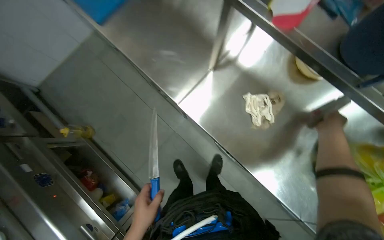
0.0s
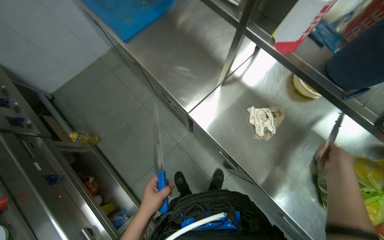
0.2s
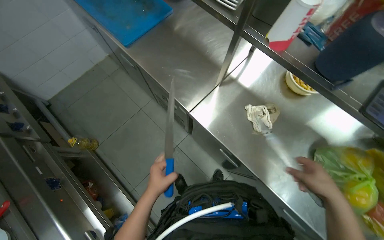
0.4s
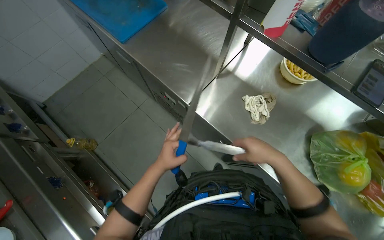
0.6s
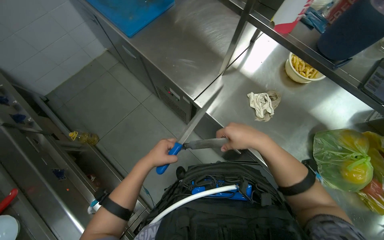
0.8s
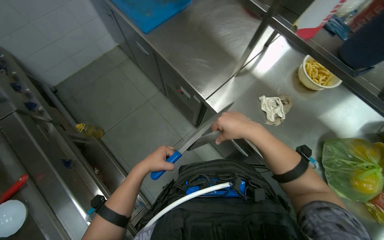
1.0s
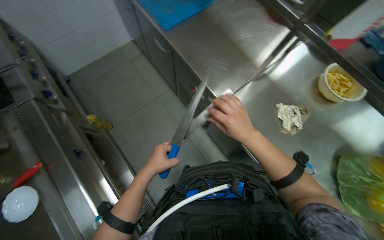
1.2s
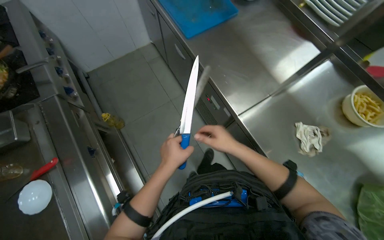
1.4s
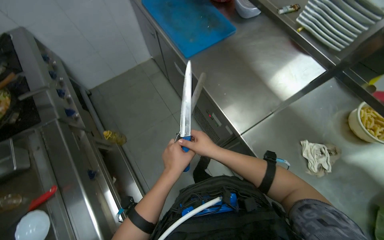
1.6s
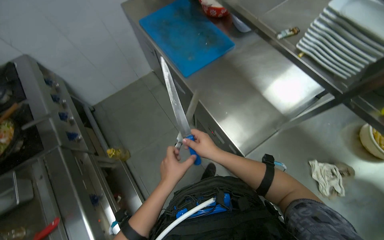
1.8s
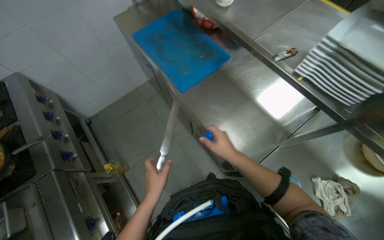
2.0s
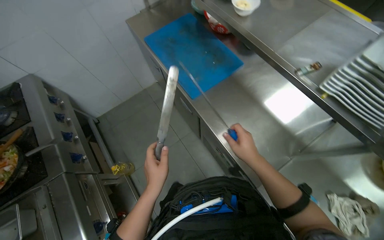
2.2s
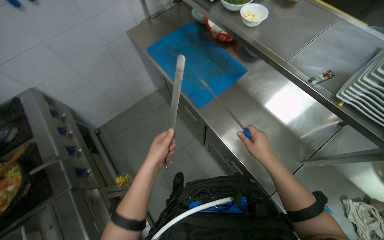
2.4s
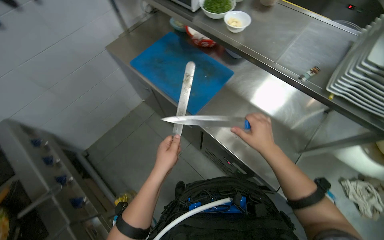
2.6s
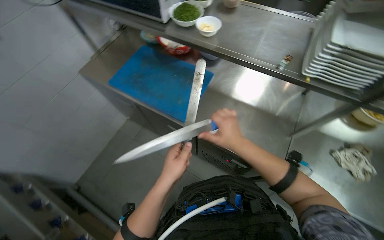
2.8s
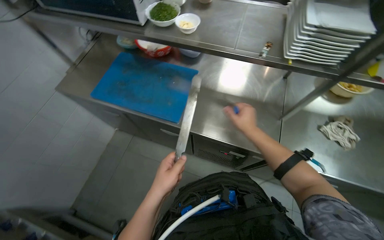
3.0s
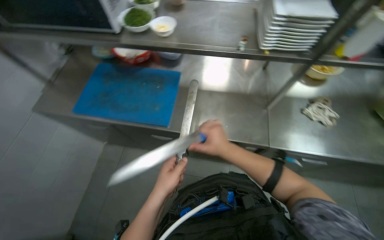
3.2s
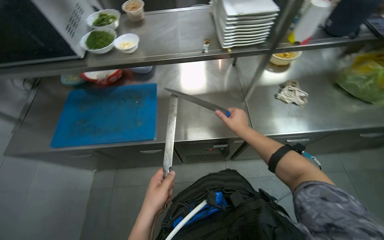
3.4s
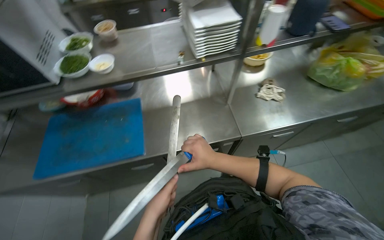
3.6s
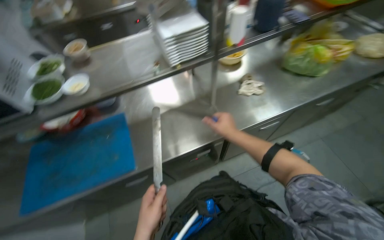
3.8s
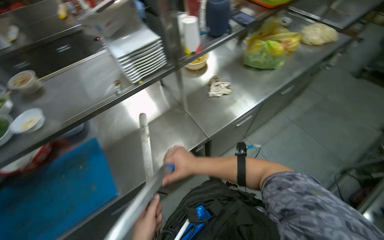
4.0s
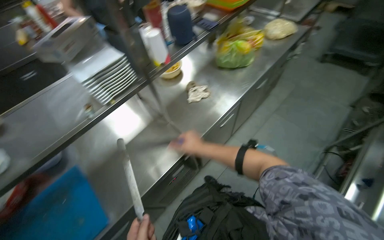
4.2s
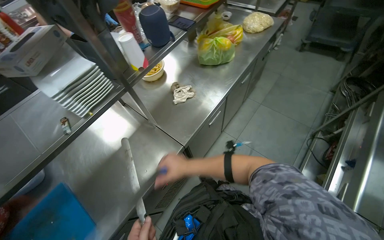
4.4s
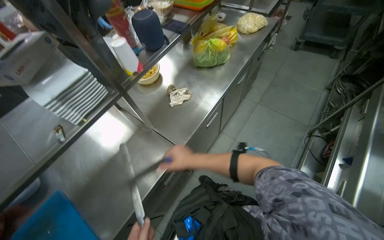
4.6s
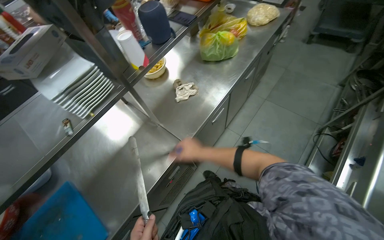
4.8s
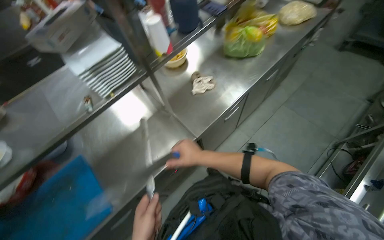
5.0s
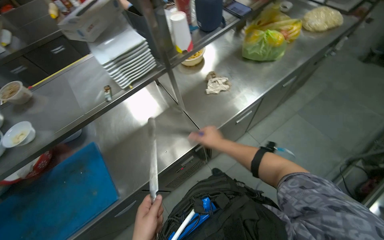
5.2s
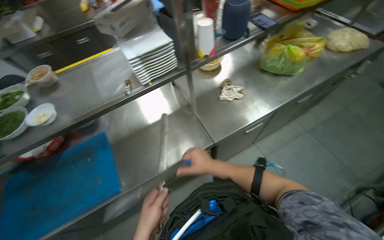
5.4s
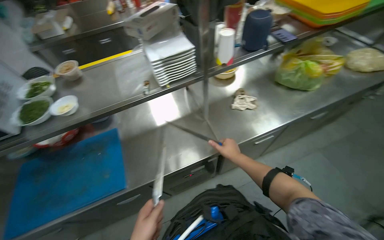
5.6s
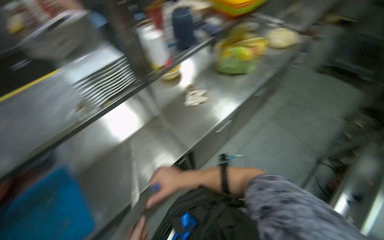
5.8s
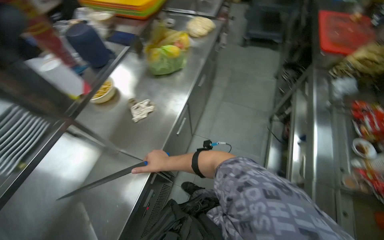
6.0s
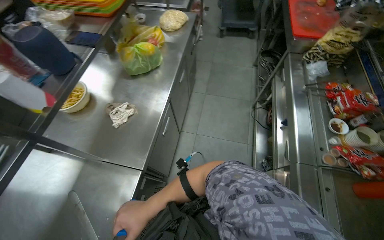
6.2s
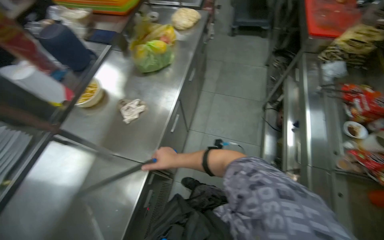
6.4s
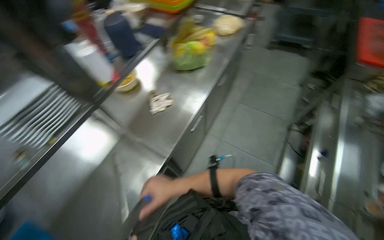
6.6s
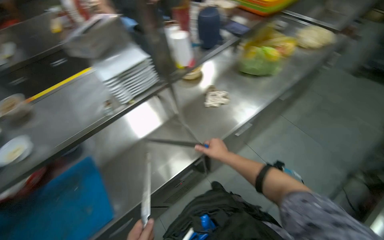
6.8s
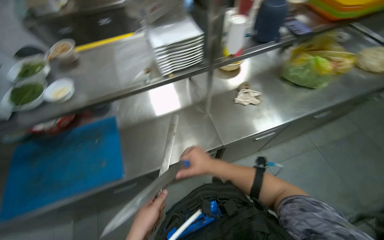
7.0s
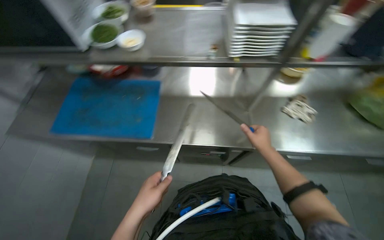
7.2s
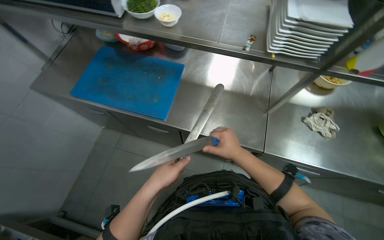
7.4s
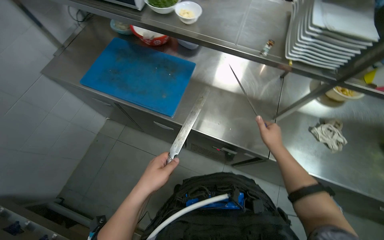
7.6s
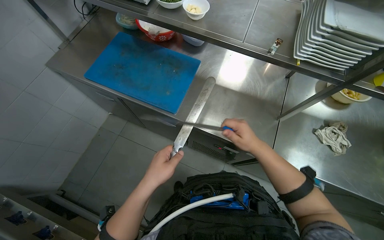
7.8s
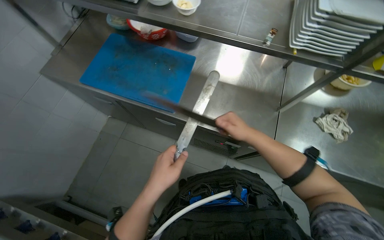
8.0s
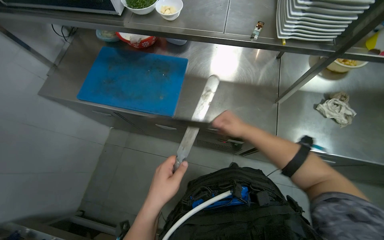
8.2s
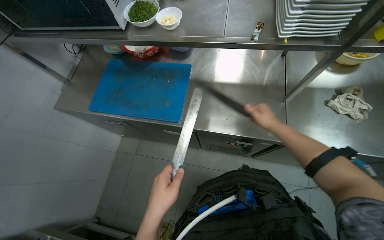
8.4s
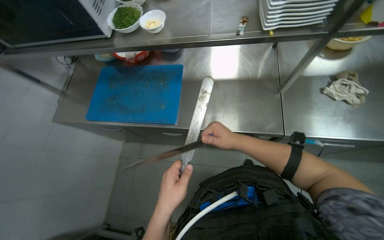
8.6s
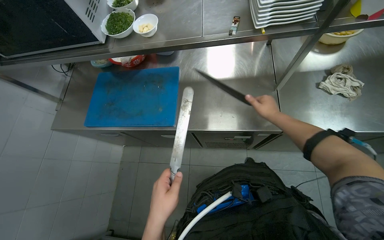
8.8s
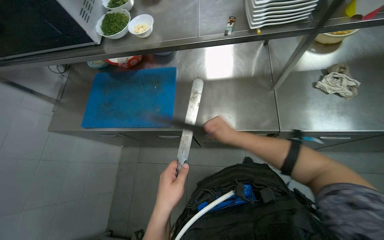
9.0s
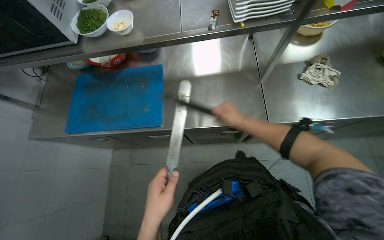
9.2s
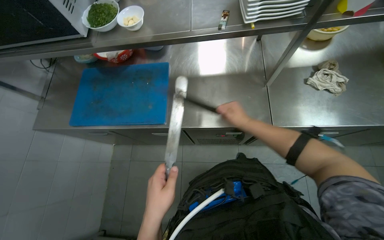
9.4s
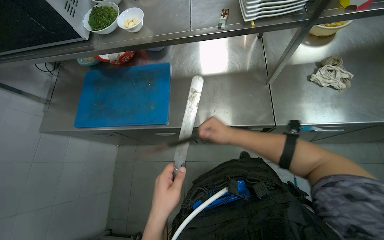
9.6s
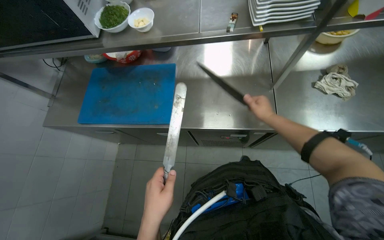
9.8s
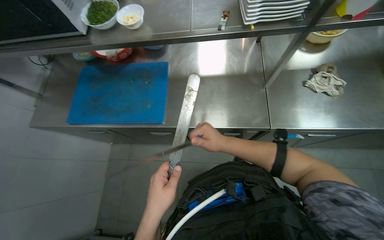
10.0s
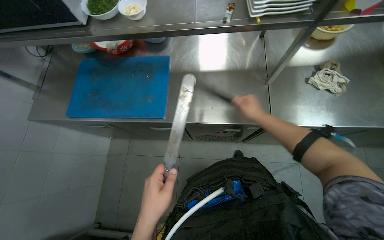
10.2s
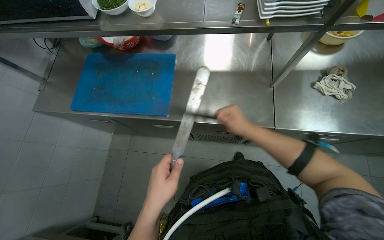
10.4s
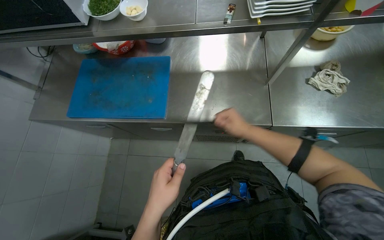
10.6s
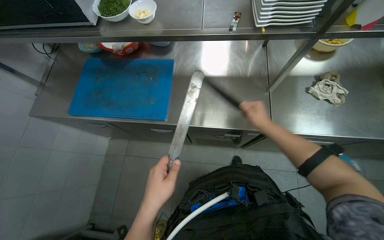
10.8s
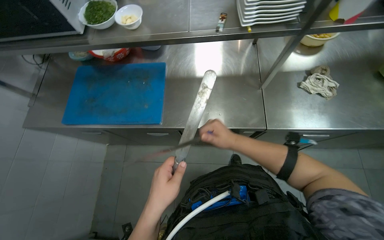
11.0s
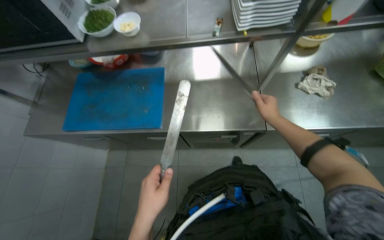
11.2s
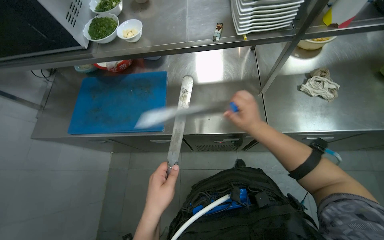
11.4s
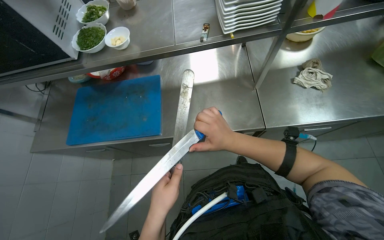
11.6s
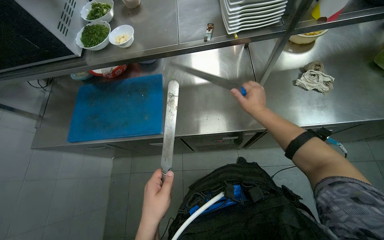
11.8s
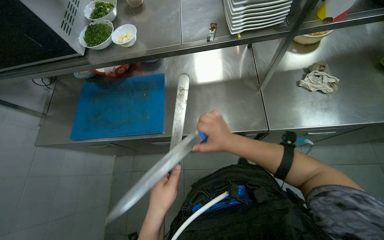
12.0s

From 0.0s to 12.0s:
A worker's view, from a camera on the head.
Job: preparing food.
The whole recording: Sharpening knife with steel. The worker sharpens a knife using a sharpening steel.
From 0.0s to 1.6s: The wearer looks approximately 10 degrees further upward. The right hand moves to the left, about 60 cm, while the left hand moves up the picture, approximately 15 cm.
From 1.6s to 3.0s: The wearer's head swings about 40 degrees to the right.
From 3.0s to 4.4s: The wearer looks some 70 degrees further to the right.
From 6.0s to 7.6s: The wearer looks about 90 degrees further to the left. The view tilts some 15 degrees downward.
From 7.6s to 9.0s: The right hand swings left and right, approximately 15 cm each way, with 4 reversals.
From 9.0s to 10.4s: The right hand goes left and right, about 15 cm each way, reversing 2 times.
From 10.4s to 12.0s: The right hand moves left and right over about 15 cm, changing direction 5 times.

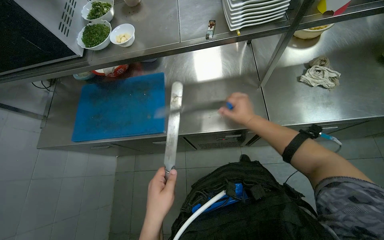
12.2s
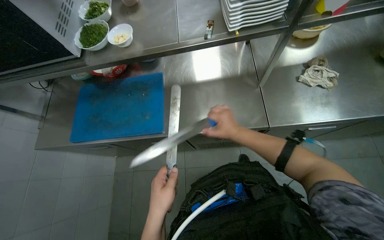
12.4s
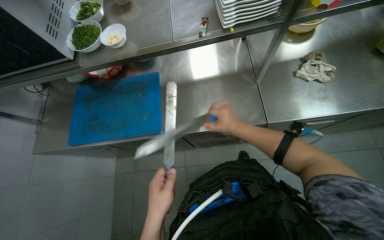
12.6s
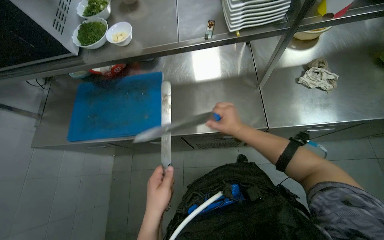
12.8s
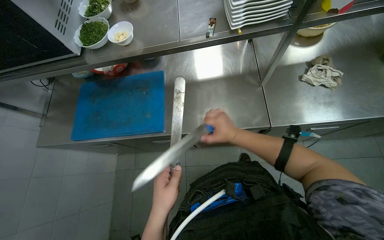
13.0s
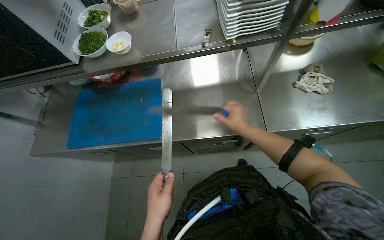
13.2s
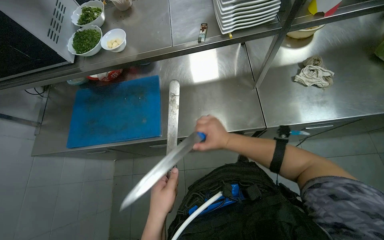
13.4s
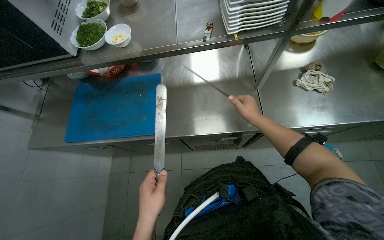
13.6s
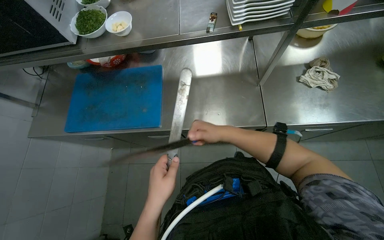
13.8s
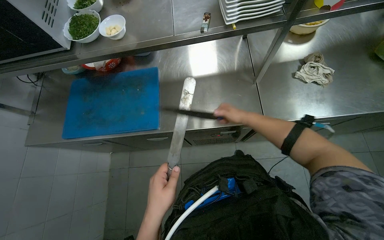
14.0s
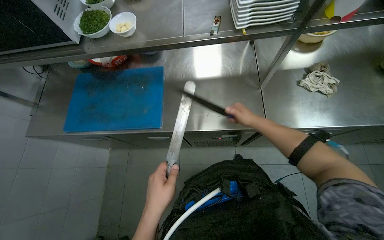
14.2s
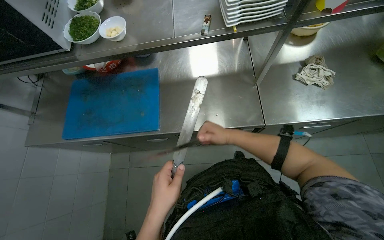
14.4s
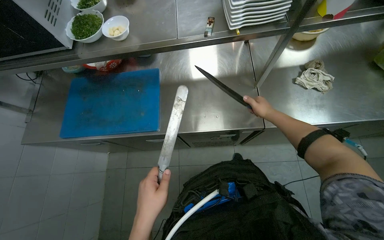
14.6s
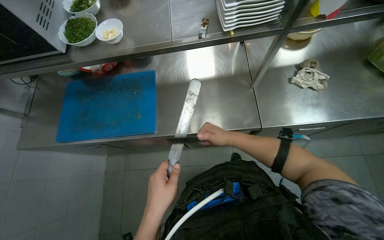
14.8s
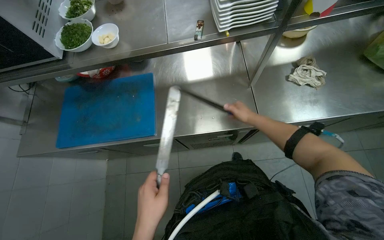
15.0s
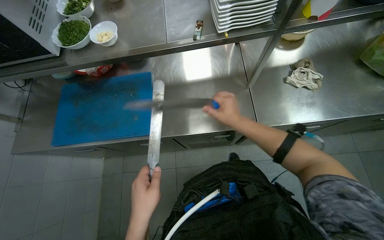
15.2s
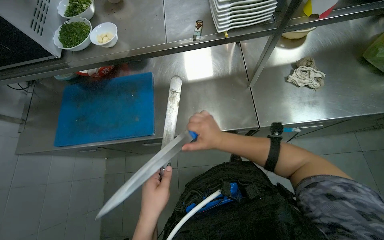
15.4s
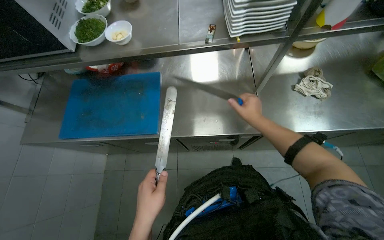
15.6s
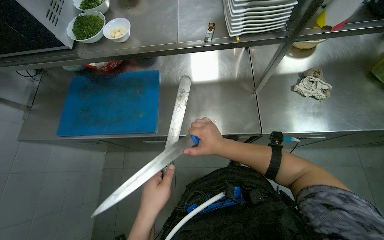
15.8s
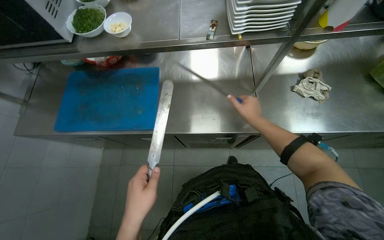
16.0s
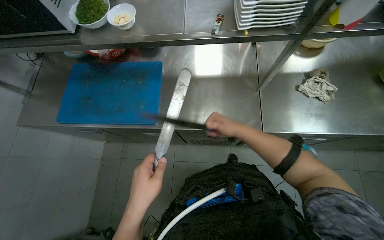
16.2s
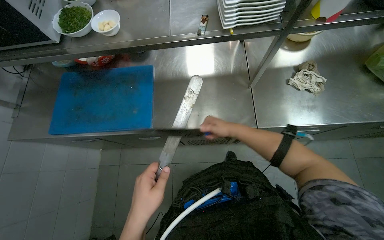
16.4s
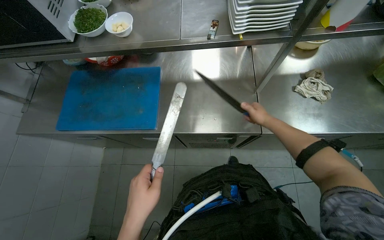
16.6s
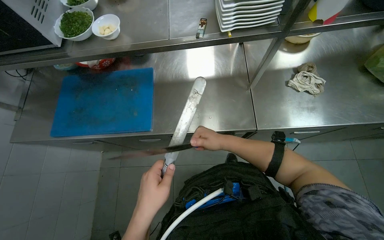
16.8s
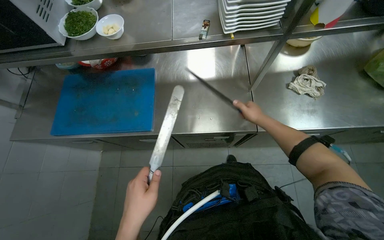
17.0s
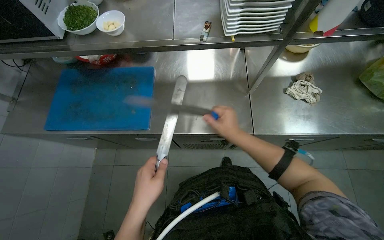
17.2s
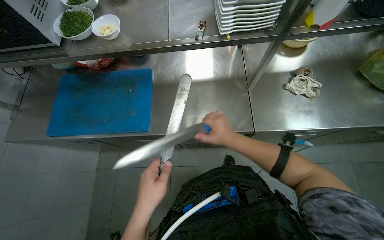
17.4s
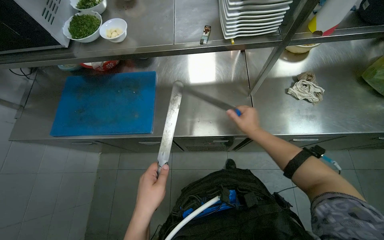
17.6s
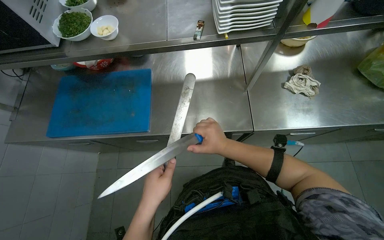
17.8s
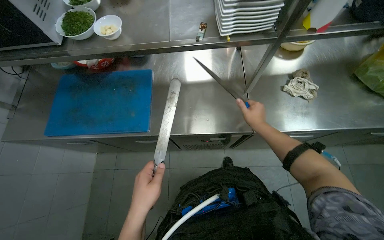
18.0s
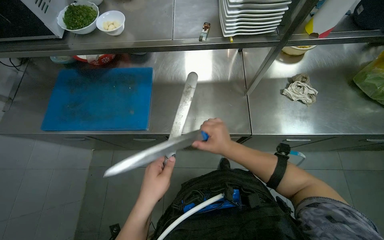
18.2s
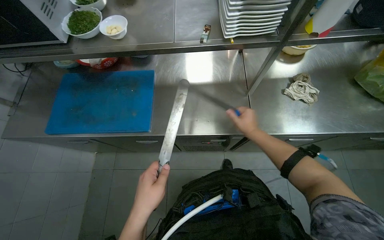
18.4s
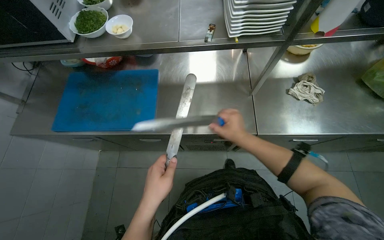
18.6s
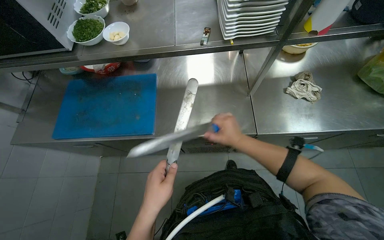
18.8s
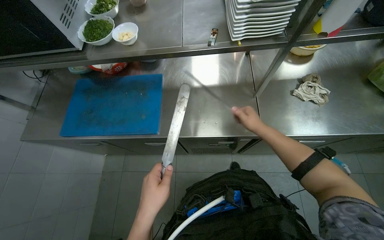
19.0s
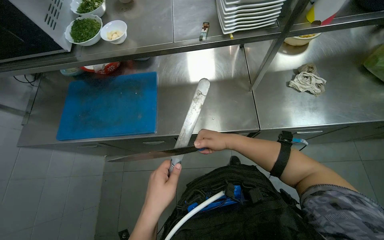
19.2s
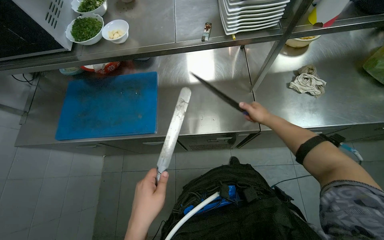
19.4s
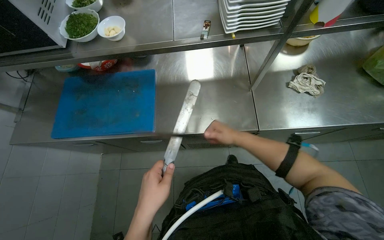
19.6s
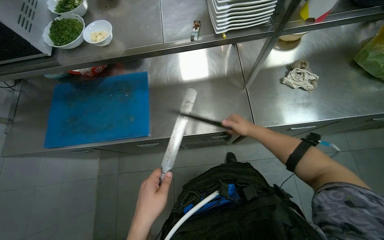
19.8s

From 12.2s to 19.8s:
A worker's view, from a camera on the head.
Job: preparing food.
The whole recording: Sharpening knife with steel. The worker sharpens a knife using a sharpening steel.
From 12.2s to 13.8s: The hands work in one place, with small movements.
From 13.8s to 15.2s: The right hand goes left and right, some 15 cm each way, reversing 4 times.
From 15.2s to 16.8s: The right hand goes left and right, approximately 20 cm each way, reversing 4 times.
From 16.8s to 18.2s: The right hand goes left and right, some 15 cm each way, reversing 5 times.
From 18.2s to 19.8s: The right hand goes left and right, some 15 cm each way, reversing 3 times.
